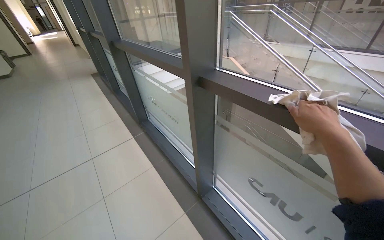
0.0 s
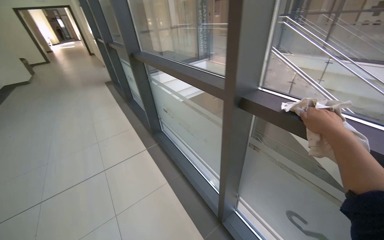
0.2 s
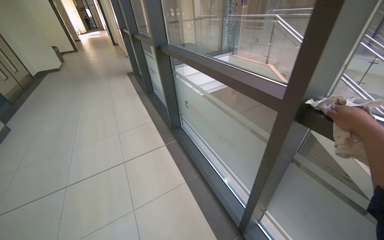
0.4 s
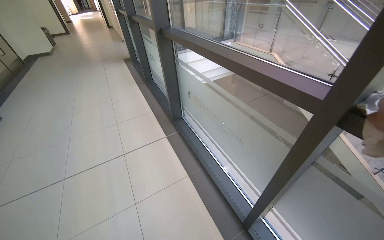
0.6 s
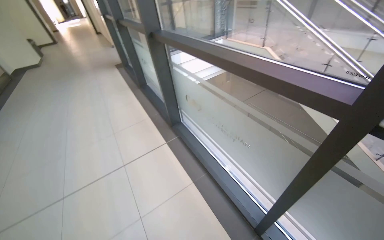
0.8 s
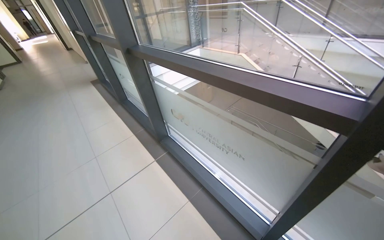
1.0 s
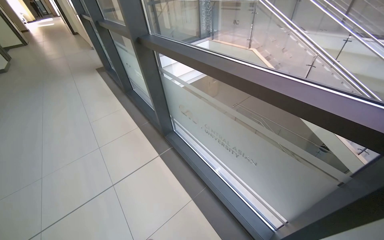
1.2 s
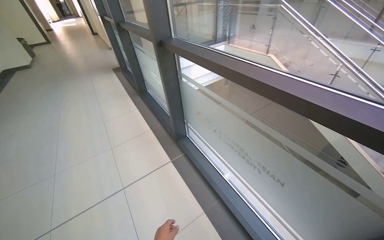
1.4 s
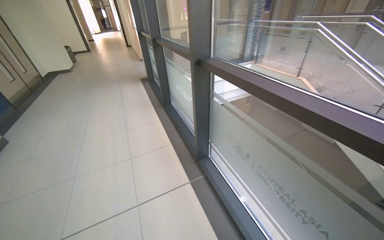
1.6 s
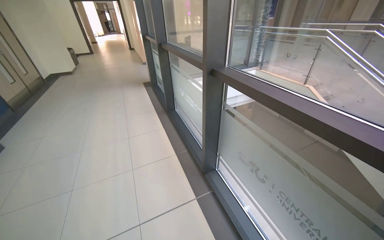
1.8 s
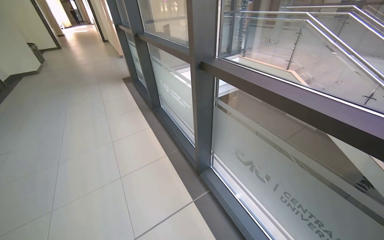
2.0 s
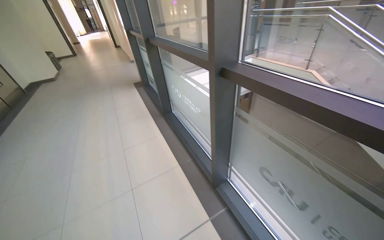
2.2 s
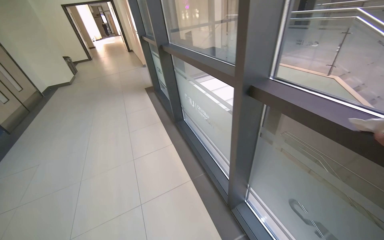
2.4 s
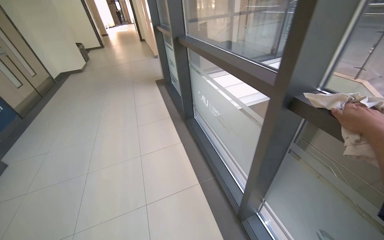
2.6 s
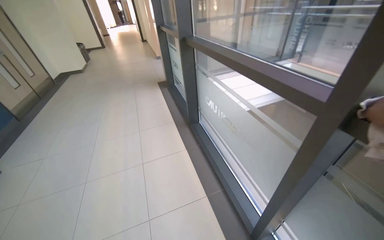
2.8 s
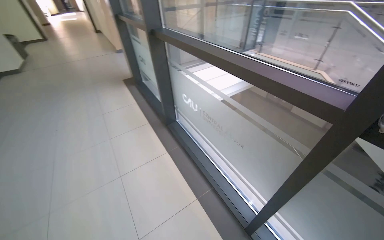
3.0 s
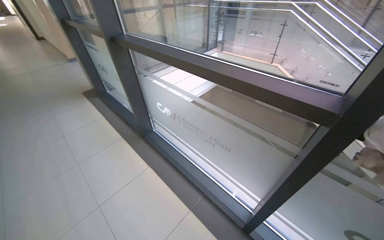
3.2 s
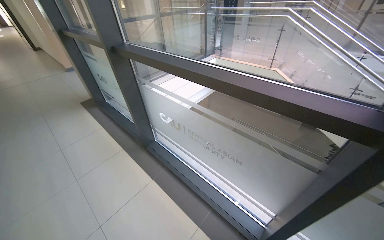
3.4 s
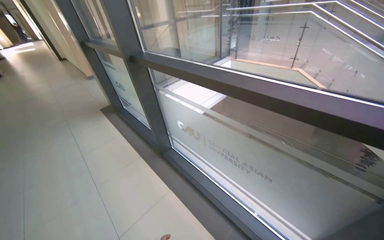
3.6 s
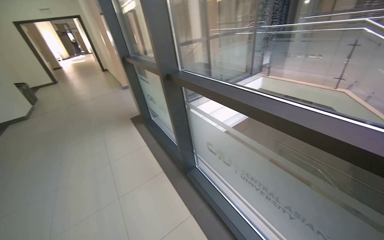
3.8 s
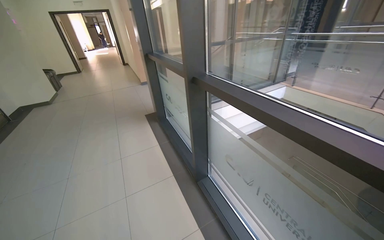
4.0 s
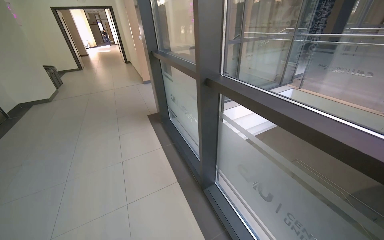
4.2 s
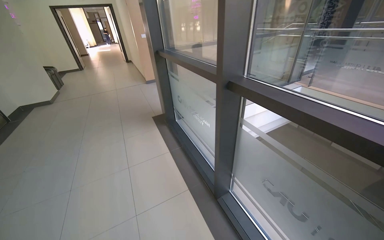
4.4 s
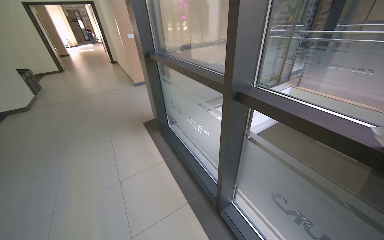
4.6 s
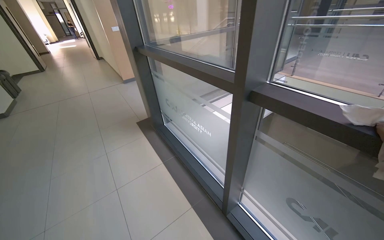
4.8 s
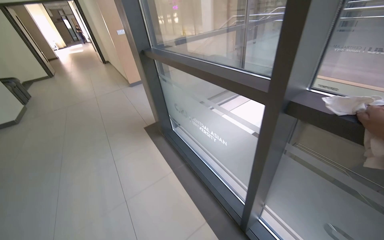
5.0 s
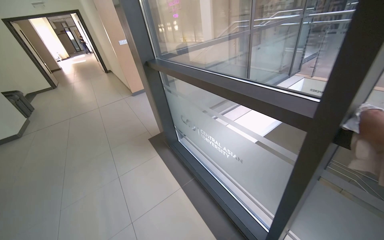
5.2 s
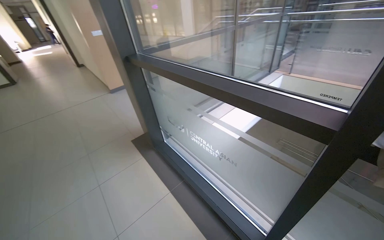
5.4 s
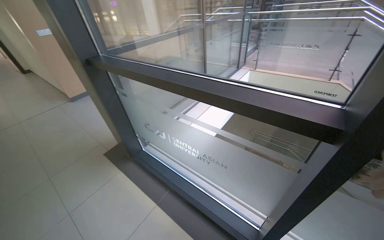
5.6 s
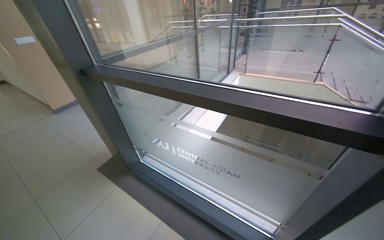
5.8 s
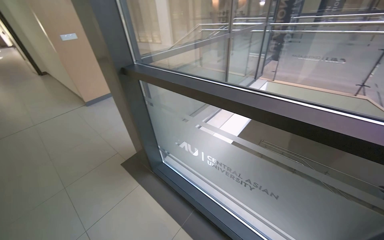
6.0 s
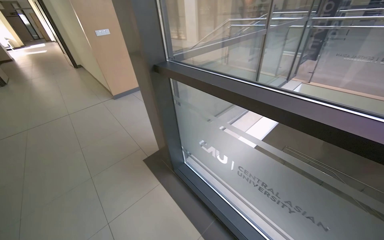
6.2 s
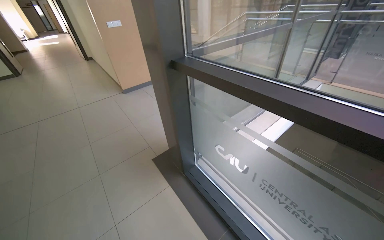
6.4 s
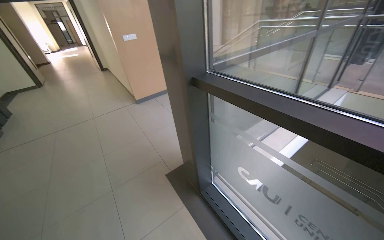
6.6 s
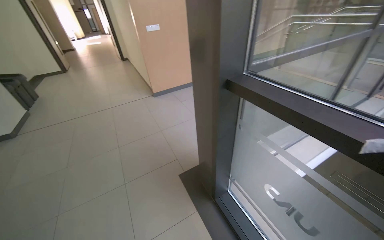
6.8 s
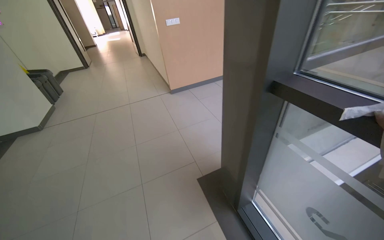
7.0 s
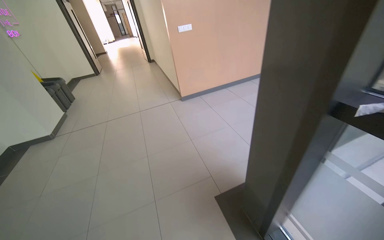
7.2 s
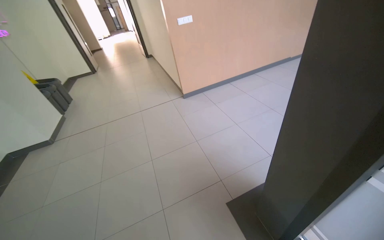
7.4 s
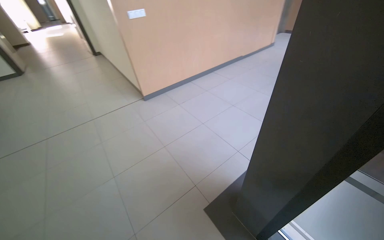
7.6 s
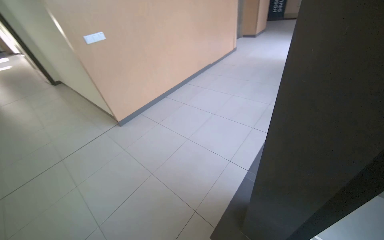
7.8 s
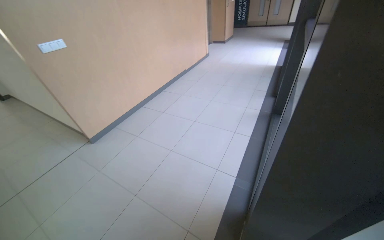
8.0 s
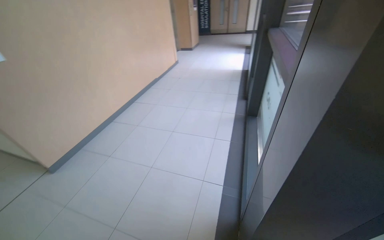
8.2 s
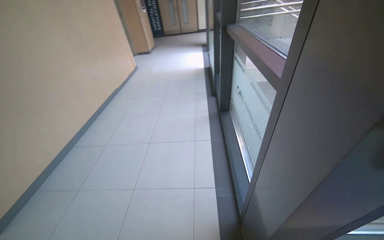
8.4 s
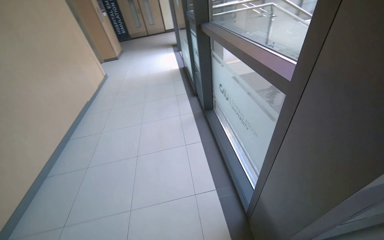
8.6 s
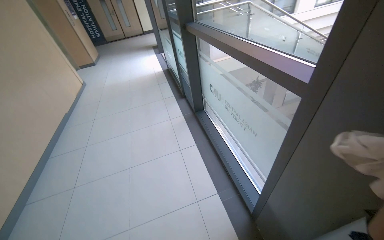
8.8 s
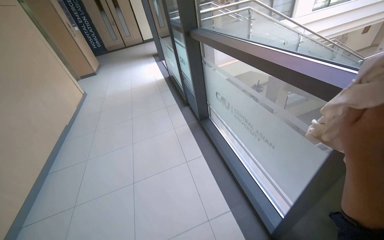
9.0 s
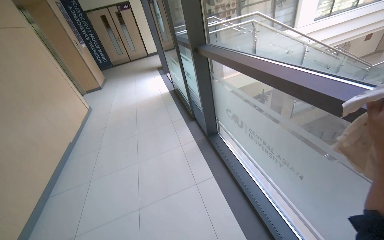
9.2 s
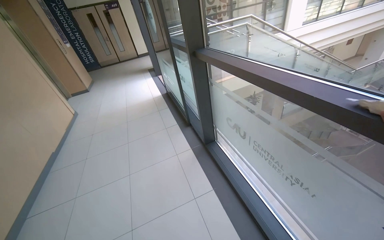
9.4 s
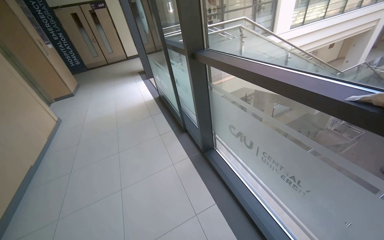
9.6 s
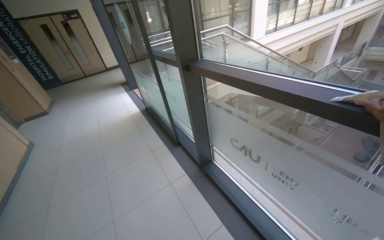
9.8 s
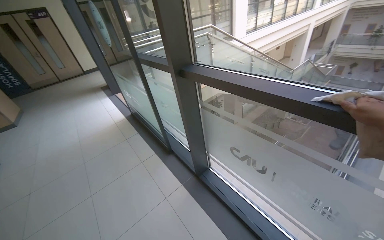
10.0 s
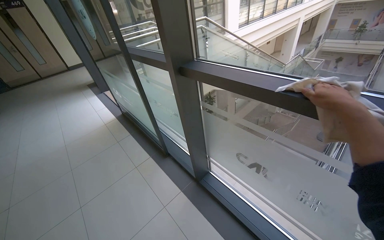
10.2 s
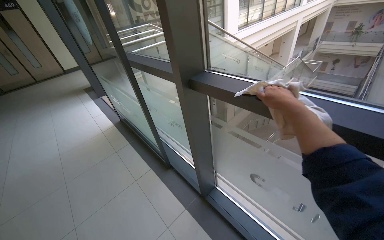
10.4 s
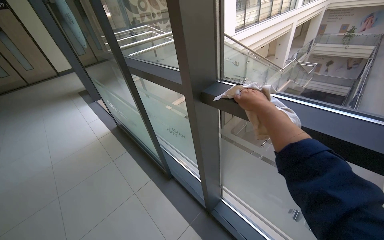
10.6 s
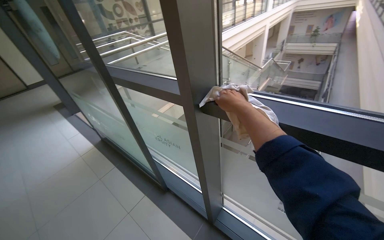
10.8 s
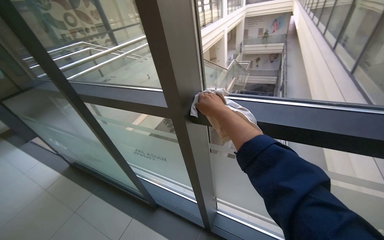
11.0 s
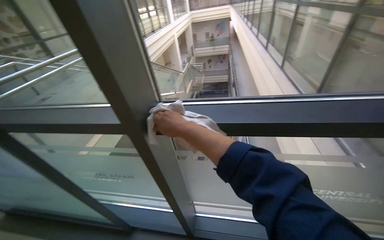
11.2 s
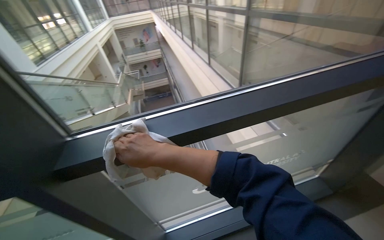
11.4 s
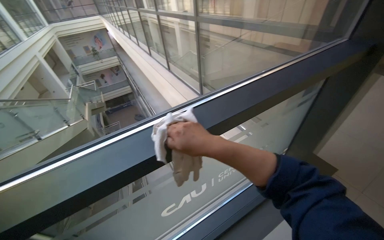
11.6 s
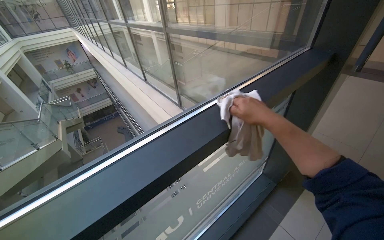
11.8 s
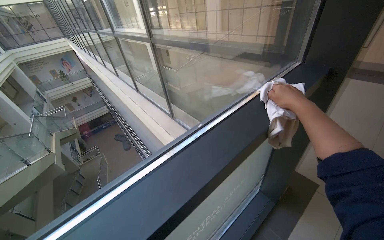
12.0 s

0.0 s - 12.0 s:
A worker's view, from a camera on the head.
Job: wiping surfaces.
The whole recording: Wiping window frames. The worker wipes the window frames with a cloth.
0.0 s - 1.6 s: The wearer moves some 90 cm.
1.6 s - 3.0 s: The camera travels about 1 m.
3.0 s - 4.4 s: The head travels roughly 80 cm.
4.4 s - 6.0 s: The camera travels some 1 m. The head rotates approximately 25 degrees to the right.
6.0 s - 7.6 s: The camera is carried some 1 m.
7.6 s - 9.0 s: The wearer moves approximately 80 cm. The wearer looks about 70 degrees further to the right.
9.0 s - 10.4 s: The camera is carried about 1 m. The head rotates some 25 degrees to the right.
10.4 s - 12.0 s: The head turns to the right by about 85 degrees. The view tilts some 10 degrees upward.

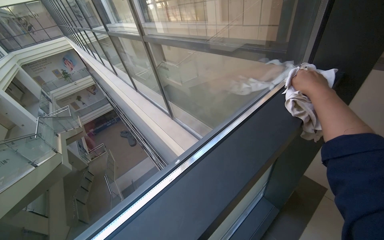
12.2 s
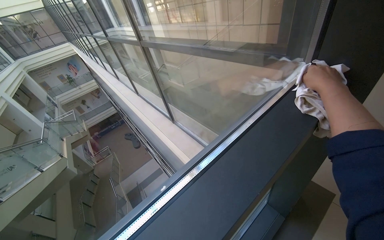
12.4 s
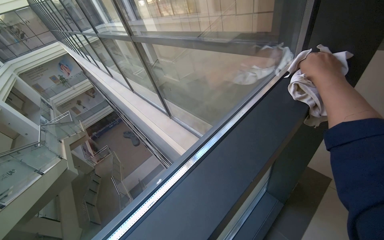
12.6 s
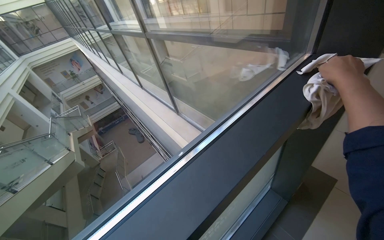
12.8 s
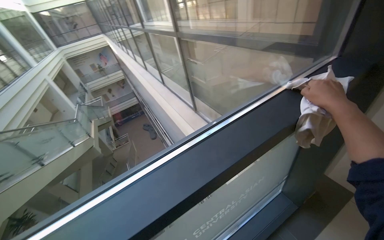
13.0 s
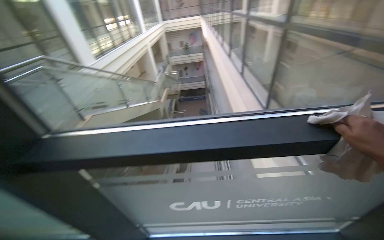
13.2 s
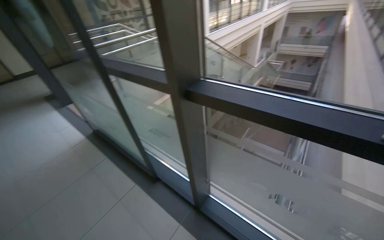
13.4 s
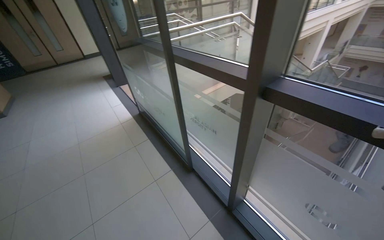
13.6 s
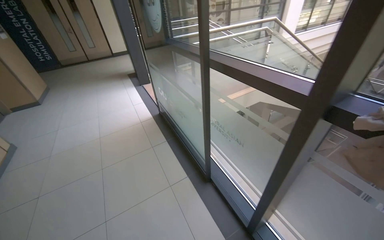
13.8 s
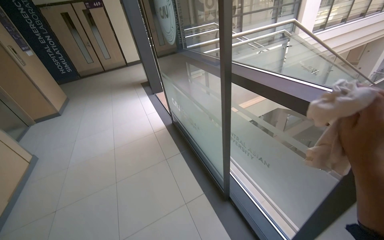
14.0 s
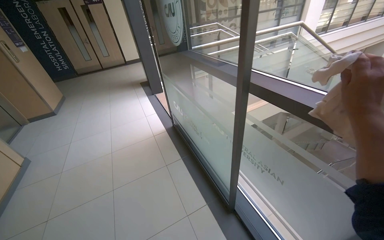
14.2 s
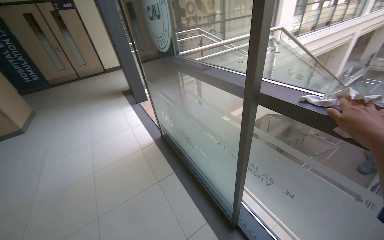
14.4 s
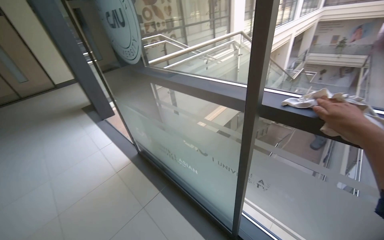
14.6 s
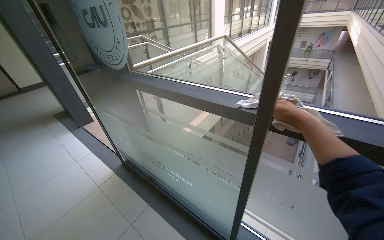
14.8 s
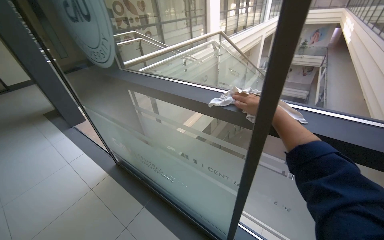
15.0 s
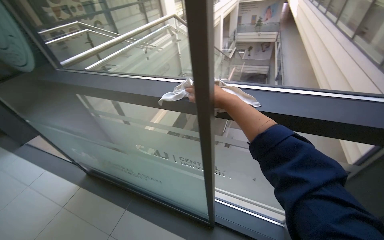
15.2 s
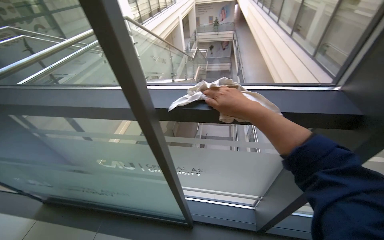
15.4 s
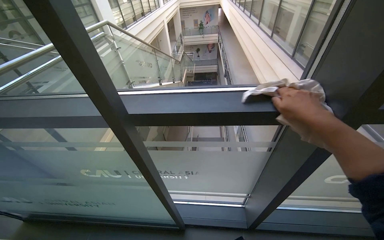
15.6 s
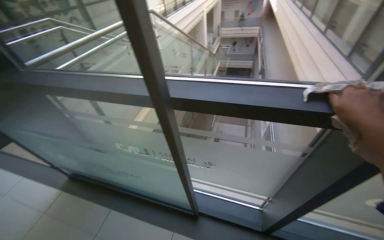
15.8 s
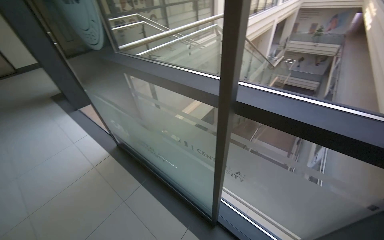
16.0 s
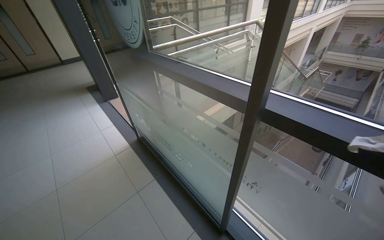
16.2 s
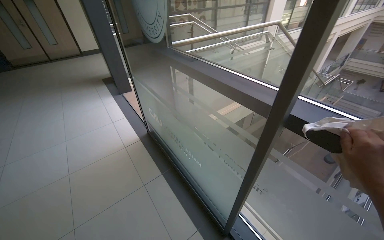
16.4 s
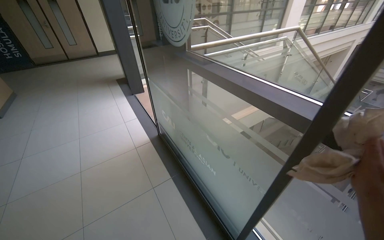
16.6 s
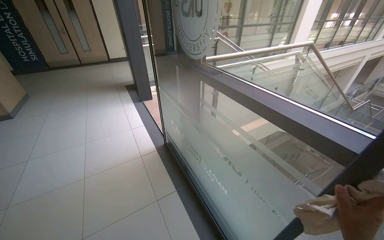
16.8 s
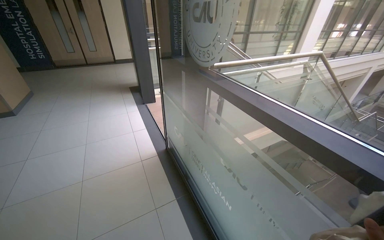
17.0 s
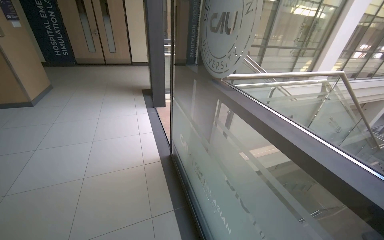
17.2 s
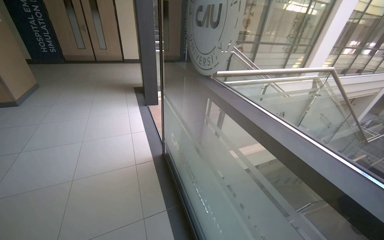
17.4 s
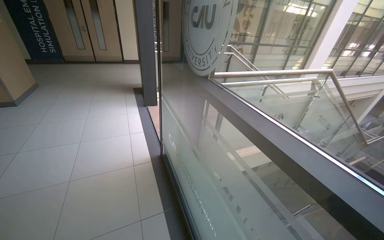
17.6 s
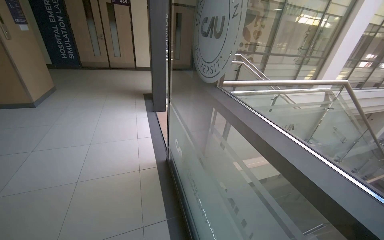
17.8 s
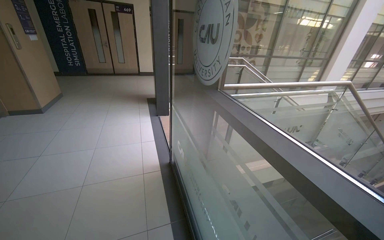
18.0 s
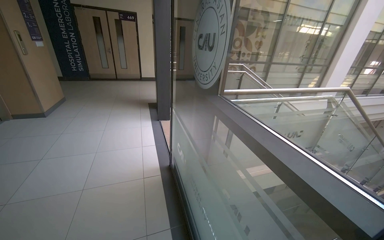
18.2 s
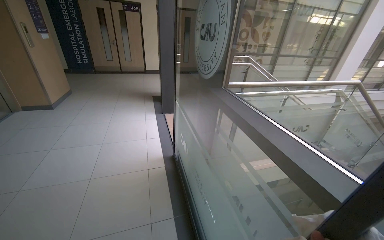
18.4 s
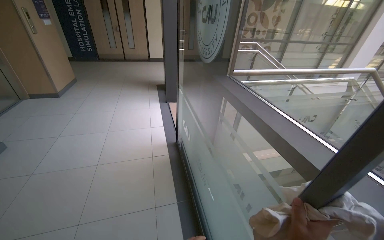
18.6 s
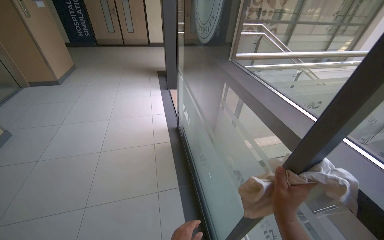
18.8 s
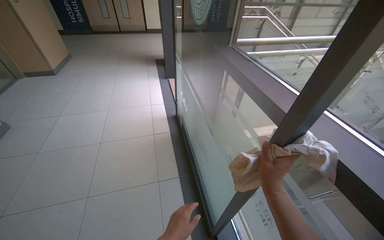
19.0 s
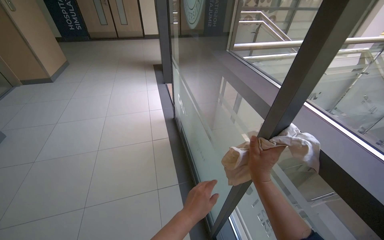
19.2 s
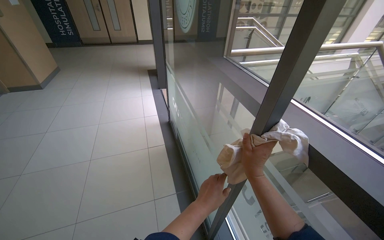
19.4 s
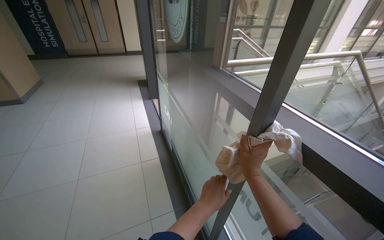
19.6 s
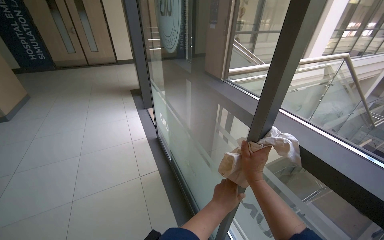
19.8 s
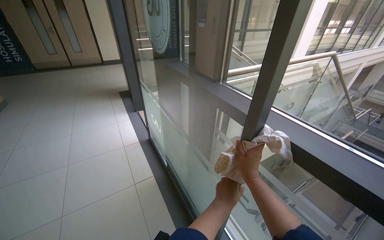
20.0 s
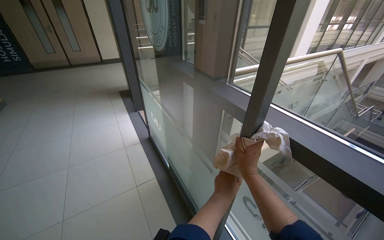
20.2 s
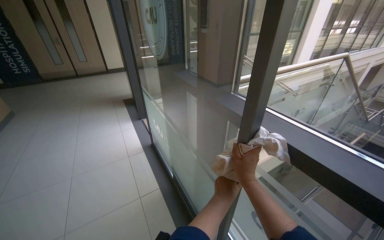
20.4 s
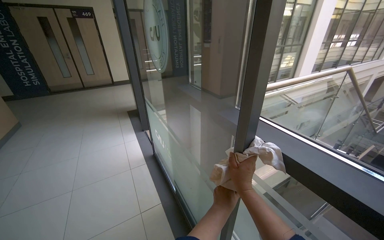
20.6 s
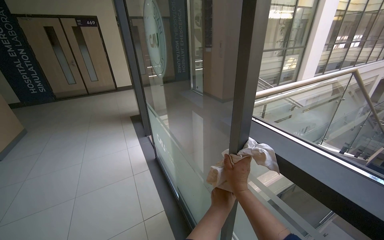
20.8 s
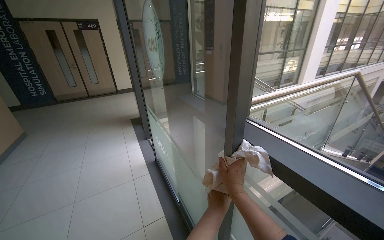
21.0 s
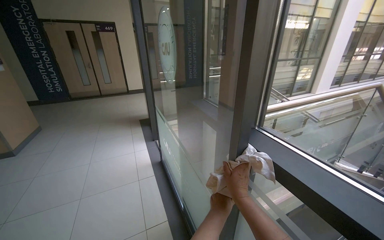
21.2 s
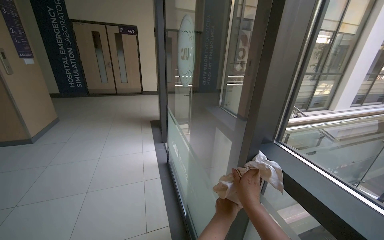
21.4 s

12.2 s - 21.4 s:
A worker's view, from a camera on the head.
Job: wiping surfaces.
The whole recording: Wiping window frames. The worker wipes the window frames with a cloth.
12.2 s - 13.8 s: The head travels about 80 cm. The head turns to the left by about 100 degrees.
13.8 s - 15.2 s: The wearer moves approximately 60 cm. The head turns to the right by roughly 40 degrees.
15.2 s - 16.8 s: The wearer's head swings about 40 degrees to the left.
